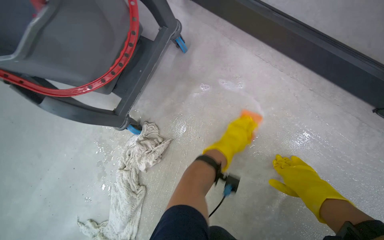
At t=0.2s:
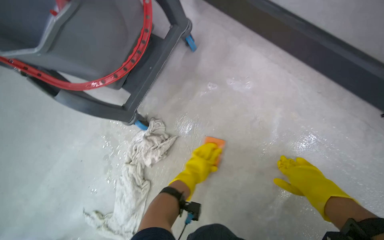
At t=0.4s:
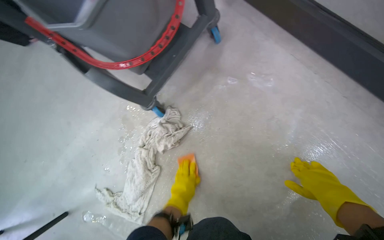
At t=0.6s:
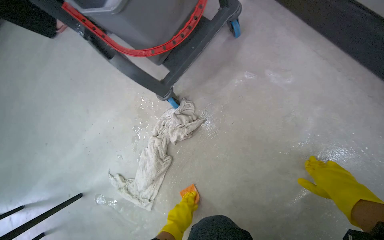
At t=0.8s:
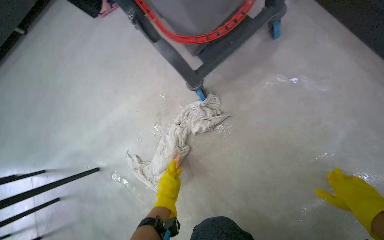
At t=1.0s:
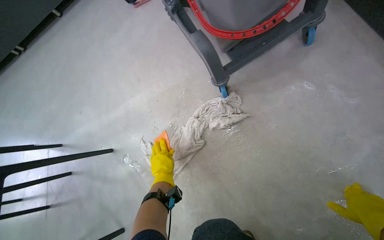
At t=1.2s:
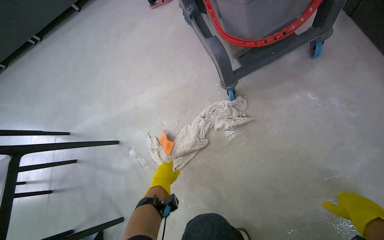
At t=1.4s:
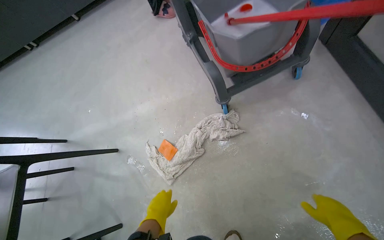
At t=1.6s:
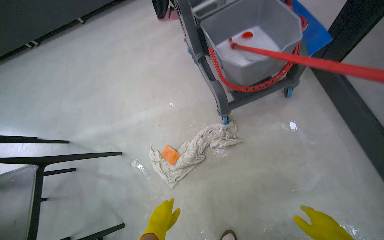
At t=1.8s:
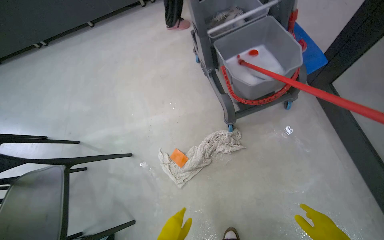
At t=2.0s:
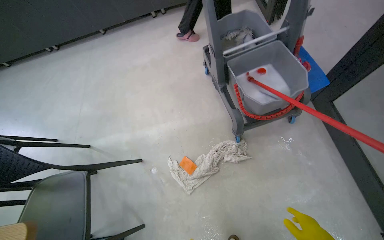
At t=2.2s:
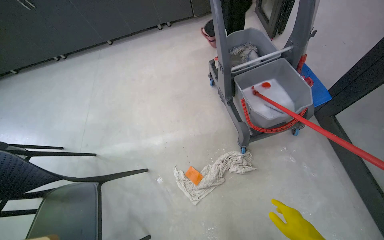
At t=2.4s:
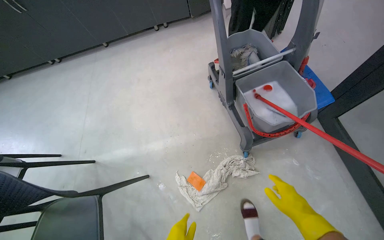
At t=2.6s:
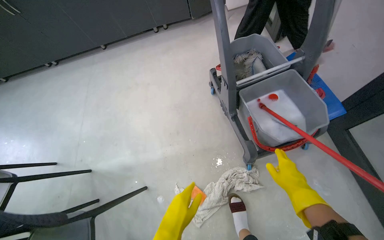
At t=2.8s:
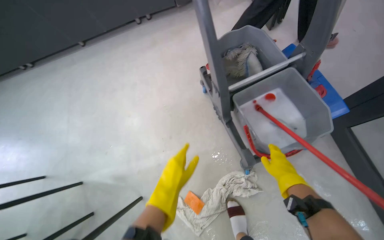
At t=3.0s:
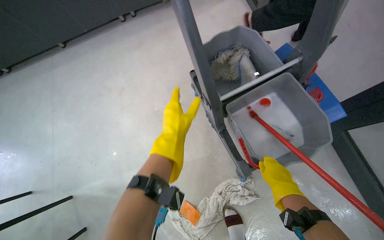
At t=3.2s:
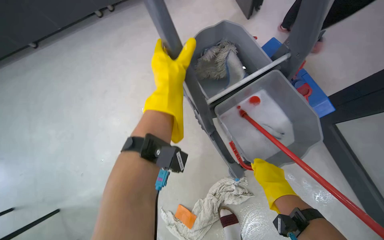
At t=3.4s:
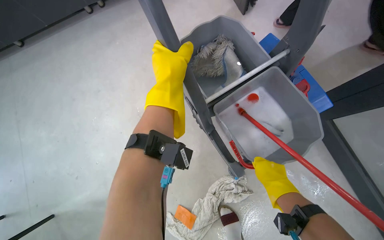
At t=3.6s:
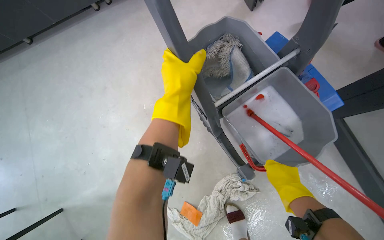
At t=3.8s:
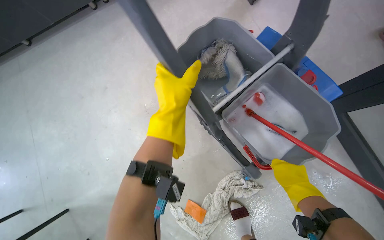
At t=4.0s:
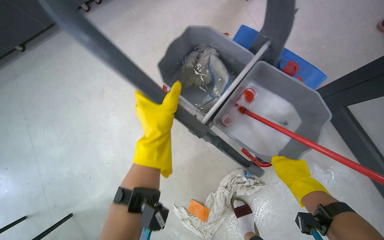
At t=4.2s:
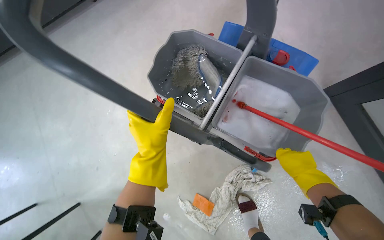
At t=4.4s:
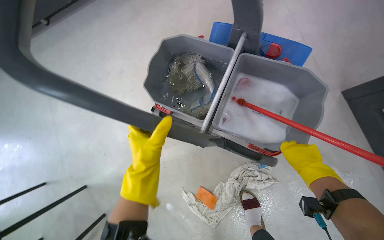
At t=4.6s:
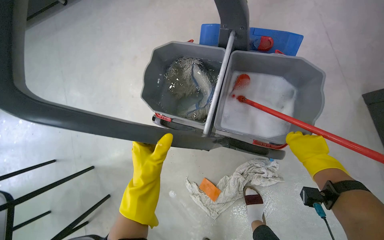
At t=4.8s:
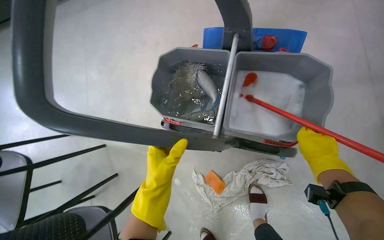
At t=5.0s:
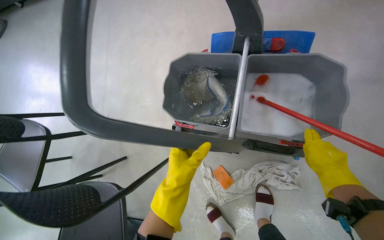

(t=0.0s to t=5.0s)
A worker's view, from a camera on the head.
Job: mopping floor.
The whole recording: Scrubbing floor with brush. The worker scrubs the floor with a long-handled brush.
t=0.0s - t=1.6s: The scene rotates clockwise by approximately 40 degrees. The left hand is displaced to the left, down the picture and nearer to the camera by about 60 cm.
t=1.6s - t=3.4s: The camera is carried approximately 50 cm.
t=3.4s - t=5.0s: The left hand is displaced down the picture by roughly 30 cm.

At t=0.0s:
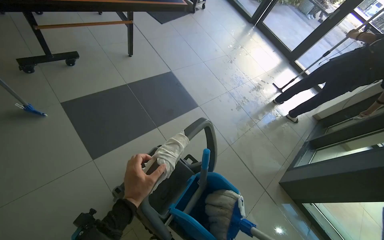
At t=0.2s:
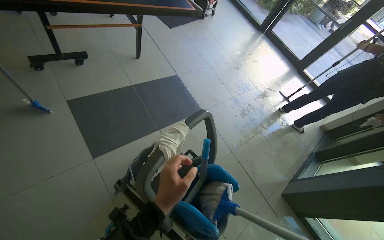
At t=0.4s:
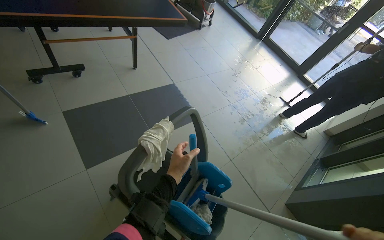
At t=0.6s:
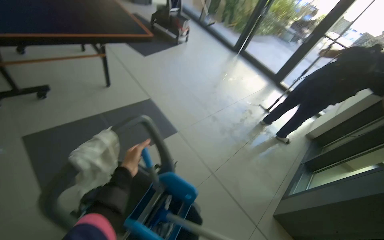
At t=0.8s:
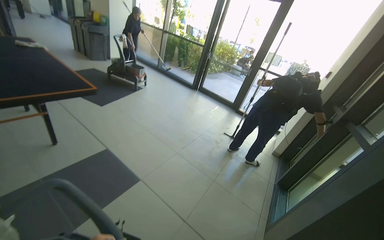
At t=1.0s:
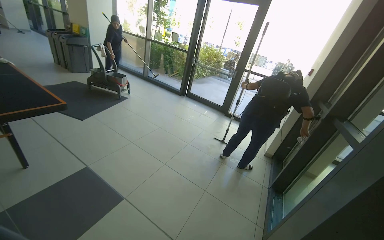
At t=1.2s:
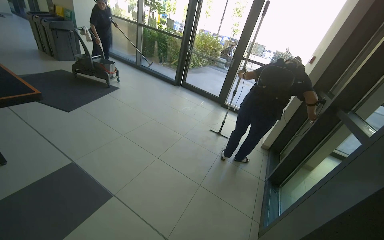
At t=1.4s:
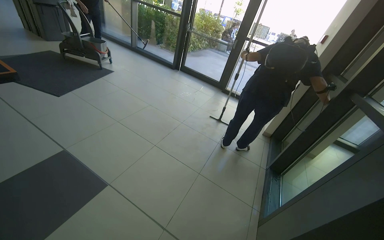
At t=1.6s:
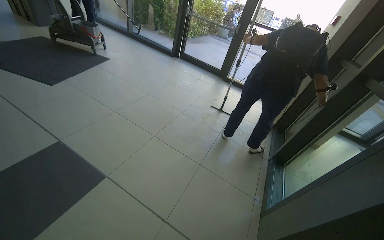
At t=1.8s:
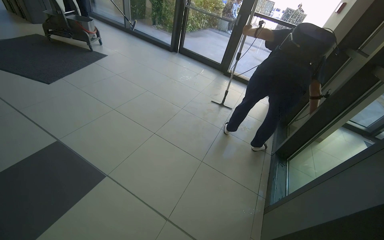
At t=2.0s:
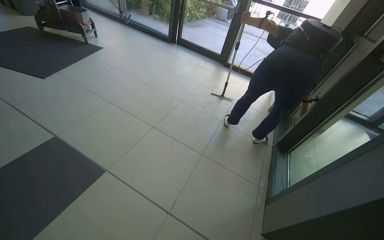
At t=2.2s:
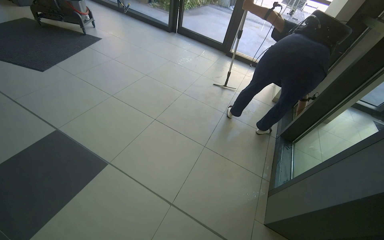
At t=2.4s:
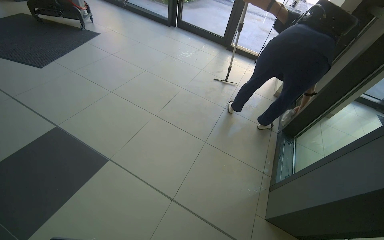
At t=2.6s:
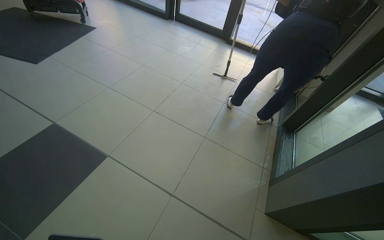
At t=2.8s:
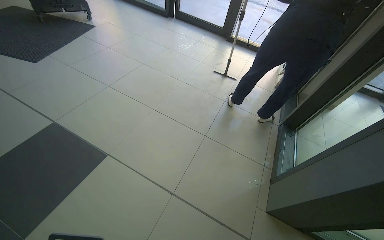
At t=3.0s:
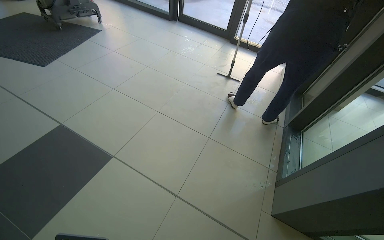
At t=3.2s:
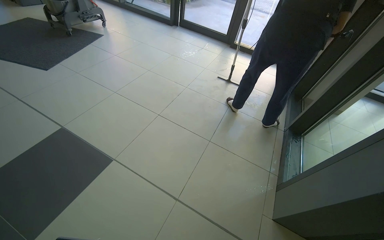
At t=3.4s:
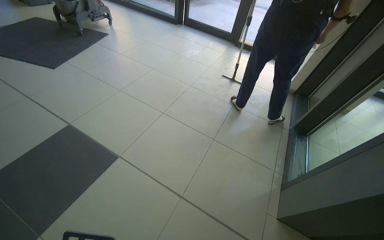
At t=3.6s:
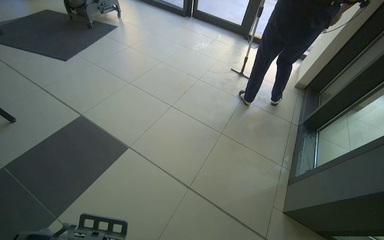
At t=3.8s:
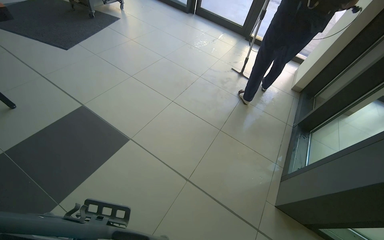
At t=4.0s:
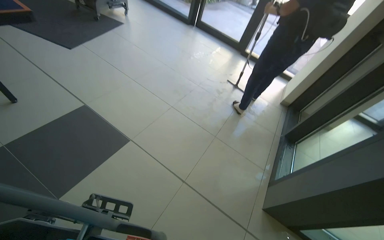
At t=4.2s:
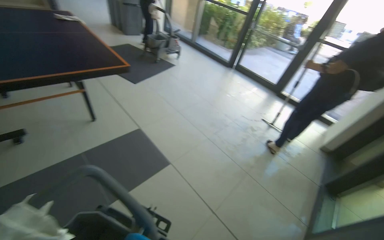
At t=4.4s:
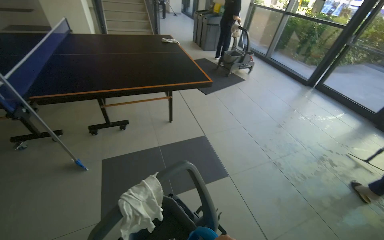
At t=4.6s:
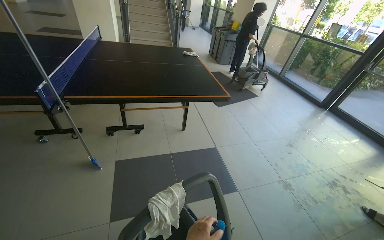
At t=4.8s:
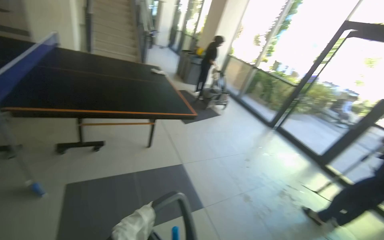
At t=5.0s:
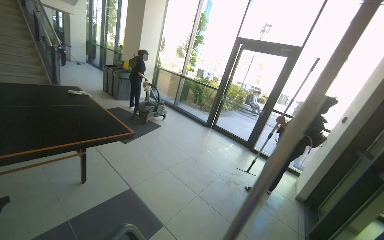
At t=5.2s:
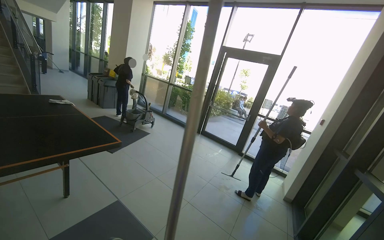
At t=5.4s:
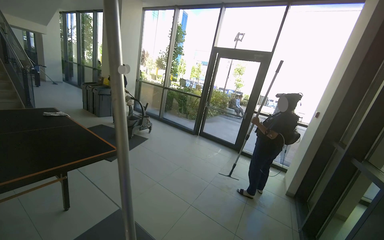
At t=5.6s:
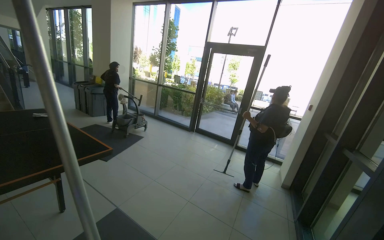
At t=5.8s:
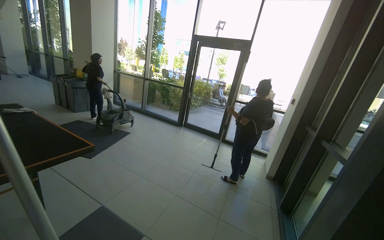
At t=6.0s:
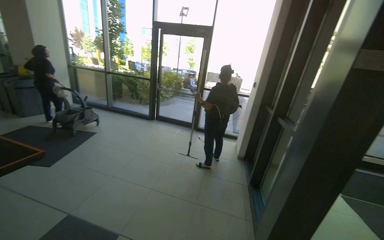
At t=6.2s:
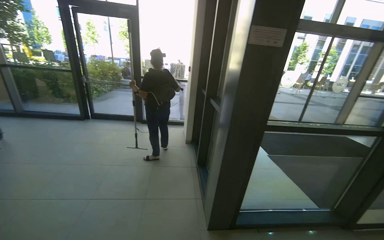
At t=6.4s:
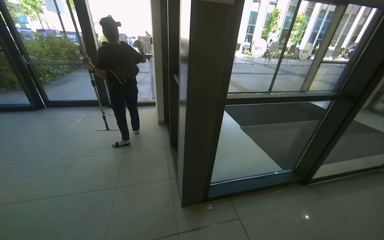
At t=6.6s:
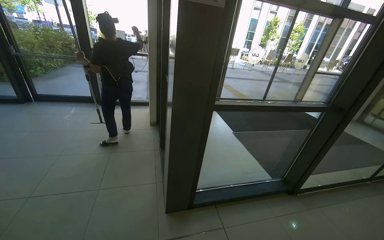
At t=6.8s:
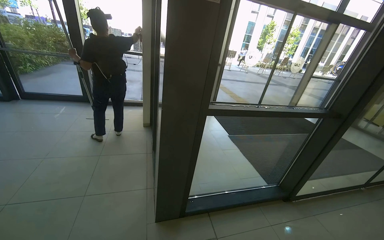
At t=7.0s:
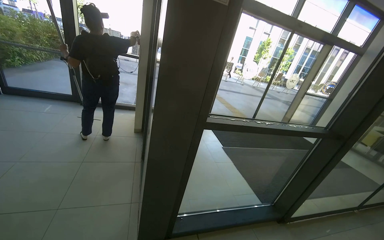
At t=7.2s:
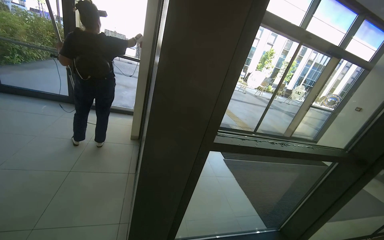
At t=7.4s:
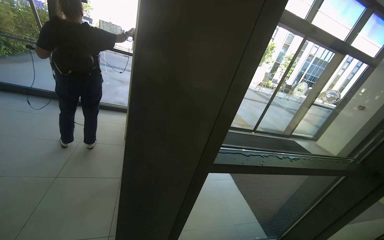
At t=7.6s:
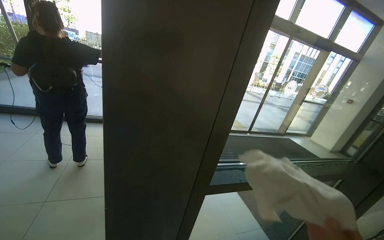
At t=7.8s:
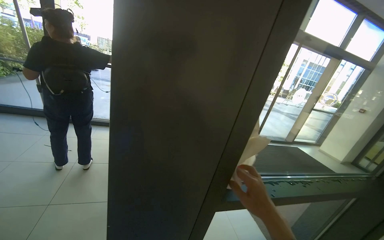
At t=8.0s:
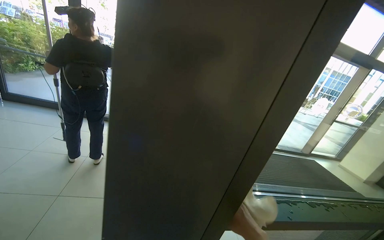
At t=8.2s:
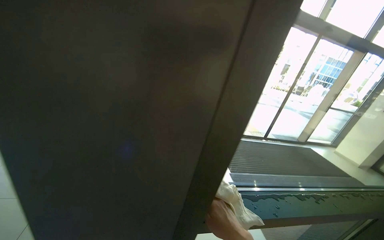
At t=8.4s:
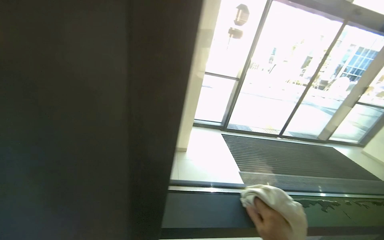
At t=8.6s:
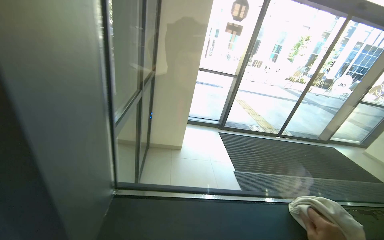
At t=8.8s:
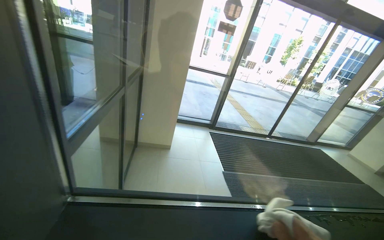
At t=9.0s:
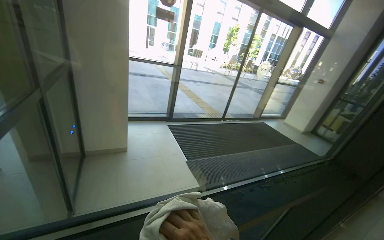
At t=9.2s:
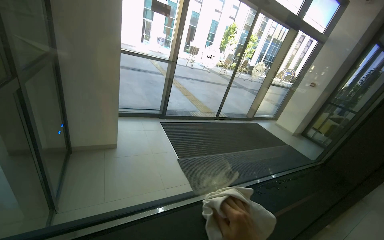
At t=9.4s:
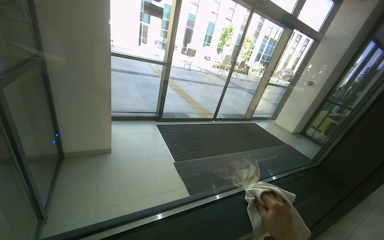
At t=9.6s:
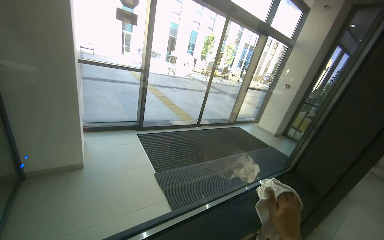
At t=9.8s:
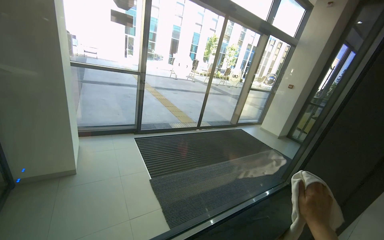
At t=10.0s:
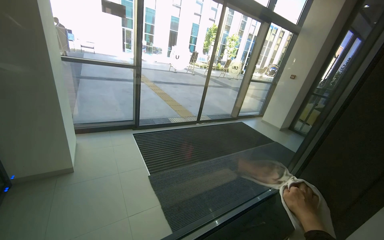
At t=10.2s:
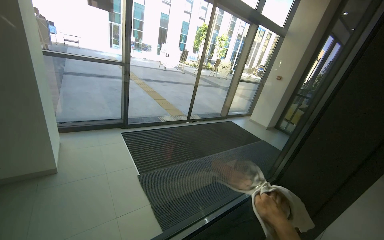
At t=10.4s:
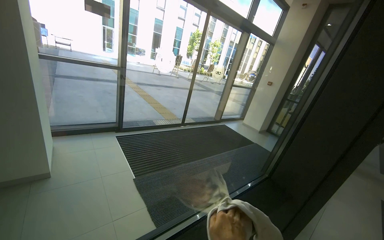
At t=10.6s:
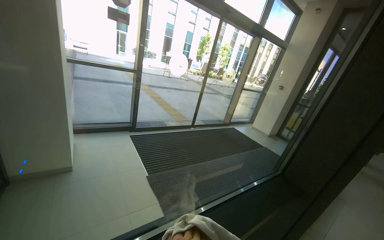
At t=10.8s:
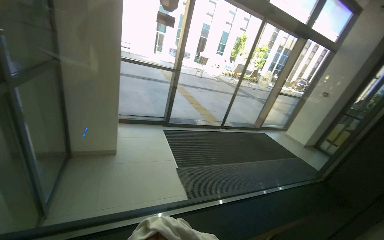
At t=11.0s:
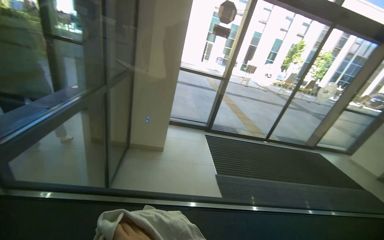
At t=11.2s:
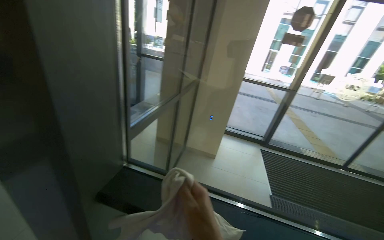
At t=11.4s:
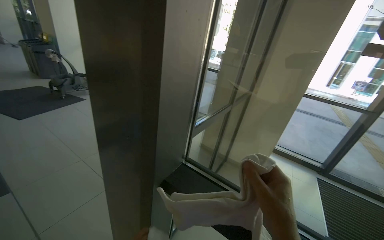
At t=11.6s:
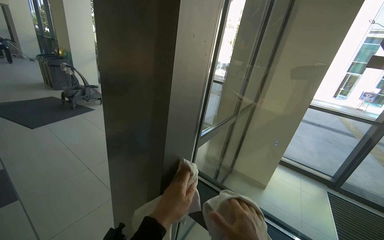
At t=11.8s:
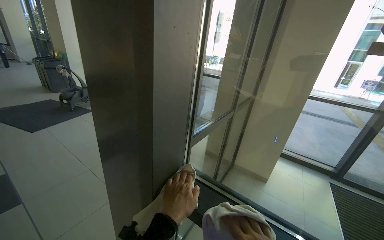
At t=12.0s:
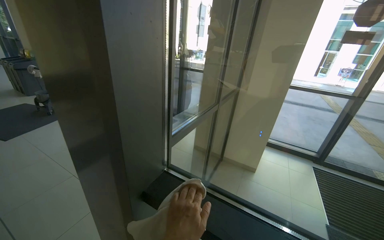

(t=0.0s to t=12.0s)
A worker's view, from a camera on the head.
Job: wiping surfaces.
The whole recording: Wiping glass door frames. The worker wipes the glass door frames with a white cloth.
t=0.0s - t=1.6s: The head travels approximately 90 cm. The wearer looks approximately 20 degrees further to the right.
t=3.0s - t=4.4s: The wearer moves some 60 cm. The wearer looks some 40 degrees further to the left. The view tilts approximately 15 degrees upward.
t=4.4s - t=6.0s: The wearer looks approximately 55 degrees further to the right.
t=6.0s - t=7.6s: The camera is carried approximately 1 m. The view pans to the right by roughly 30 degrees.
t=7.6s - t=9.0s: The camera travels about 50 cm.
t=10.4s - t=12.0s: The wearer moves about 40 cm. The wearer's head swings roughly 65 degrees to the left.

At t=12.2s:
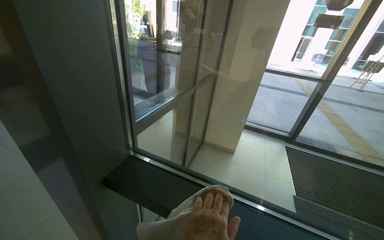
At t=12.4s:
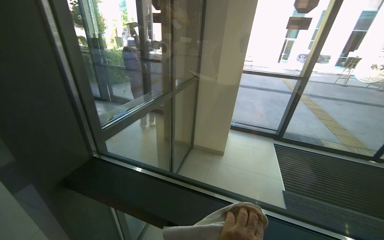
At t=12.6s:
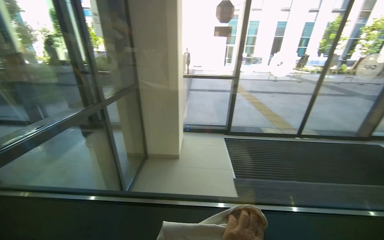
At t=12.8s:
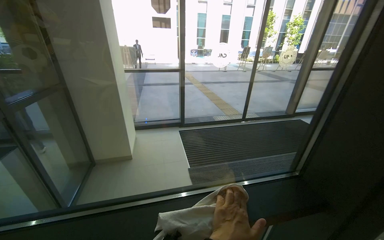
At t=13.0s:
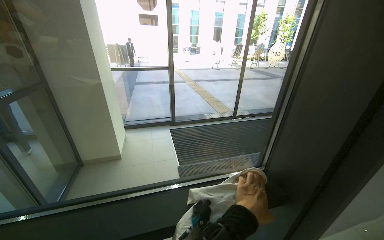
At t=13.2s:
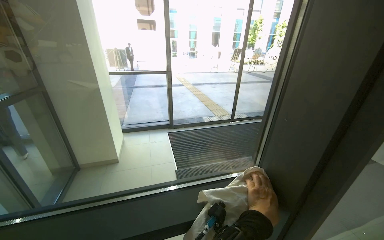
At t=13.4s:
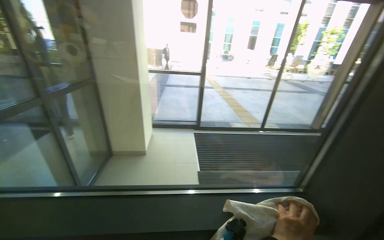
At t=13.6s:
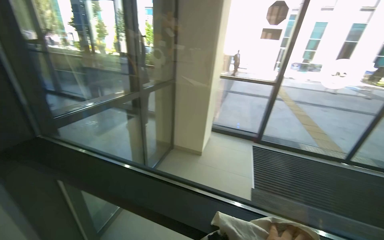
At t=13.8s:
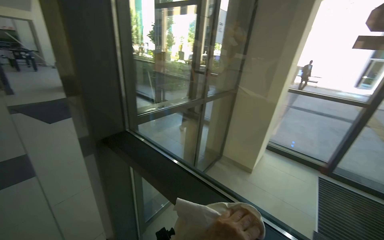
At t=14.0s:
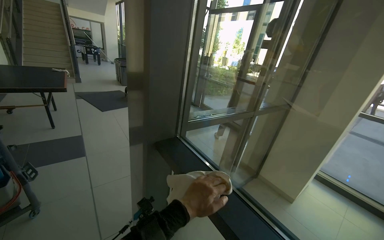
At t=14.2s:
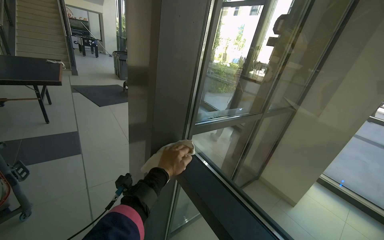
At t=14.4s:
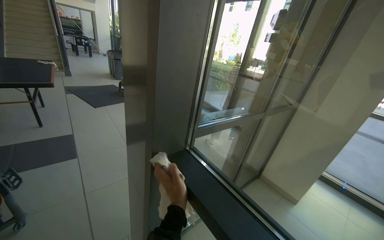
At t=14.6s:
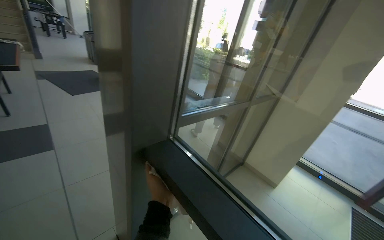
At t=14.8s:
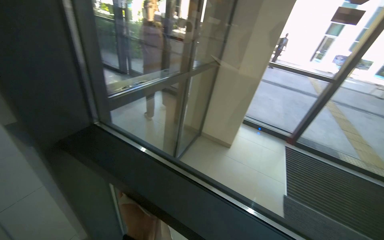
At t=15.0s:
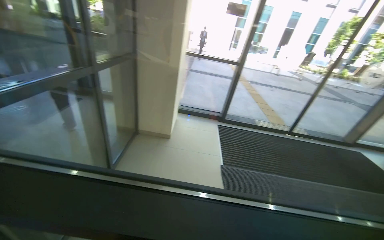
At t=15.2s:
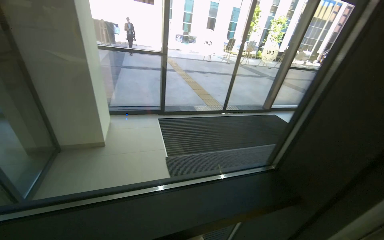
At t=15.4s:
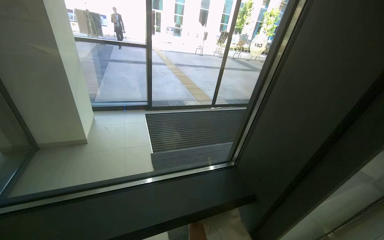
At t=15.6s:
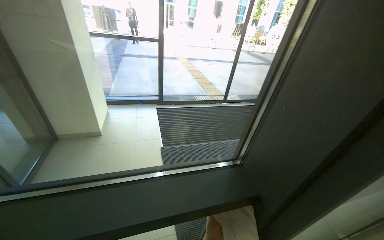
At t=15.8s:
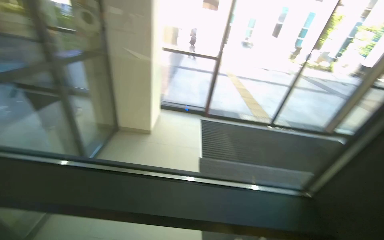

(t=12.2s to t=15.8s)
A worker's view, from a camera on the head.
Job: wiping surfaces.
The whole recording: Wiping glass door frames. The worker wipes the glass door frames with a white cloth.
t=12.2s - t=14.0s: The head turns to the left by roughly 30 degrees.
t=14.0s - t=15.8s: The wearer moves some 40 cm. The head rotates some 50 degrees to the right. The view tips downward by some 20 degrees.
